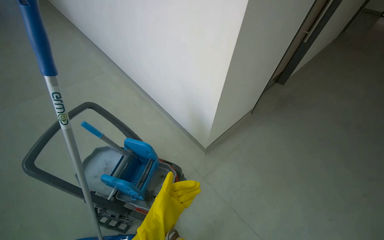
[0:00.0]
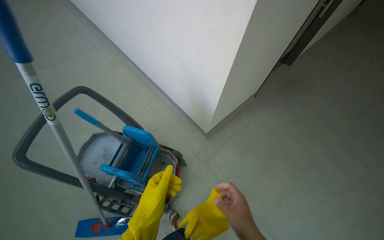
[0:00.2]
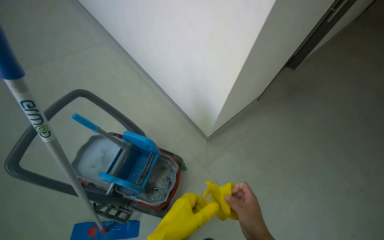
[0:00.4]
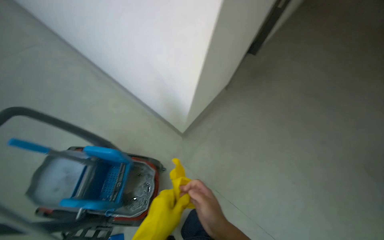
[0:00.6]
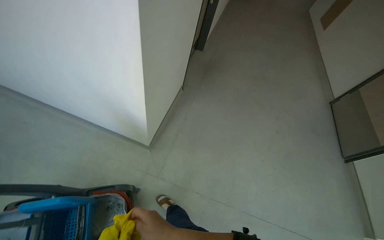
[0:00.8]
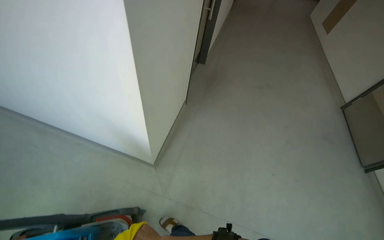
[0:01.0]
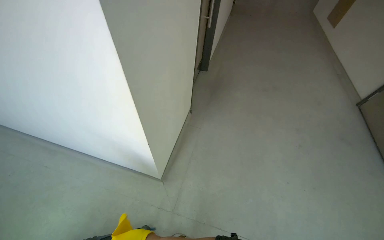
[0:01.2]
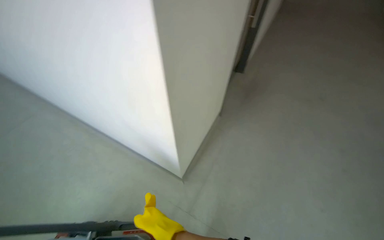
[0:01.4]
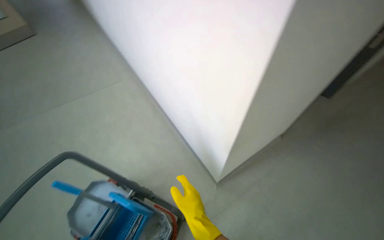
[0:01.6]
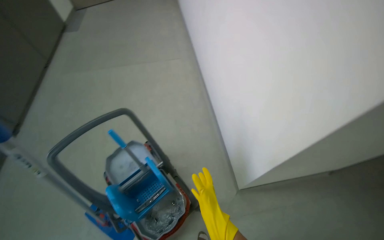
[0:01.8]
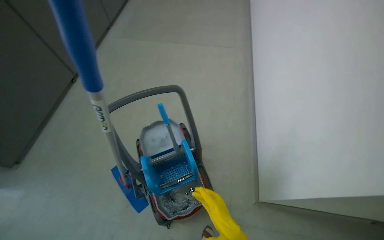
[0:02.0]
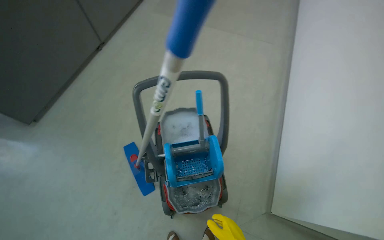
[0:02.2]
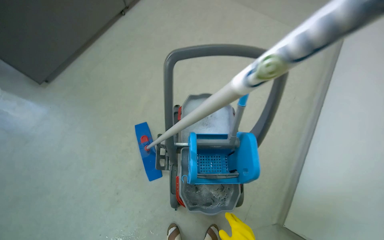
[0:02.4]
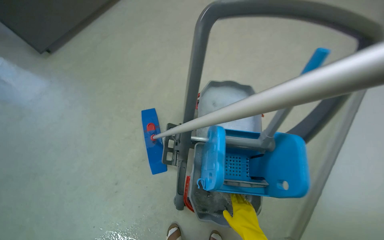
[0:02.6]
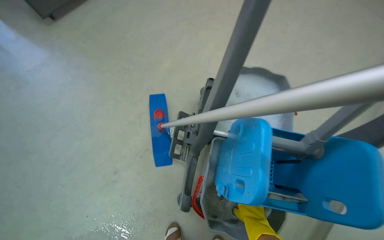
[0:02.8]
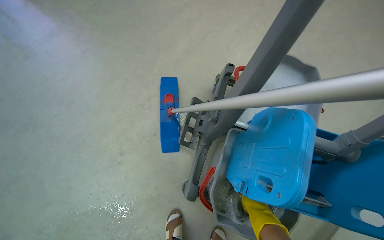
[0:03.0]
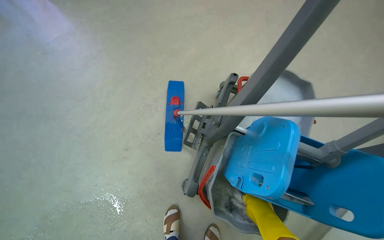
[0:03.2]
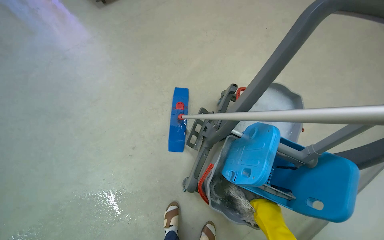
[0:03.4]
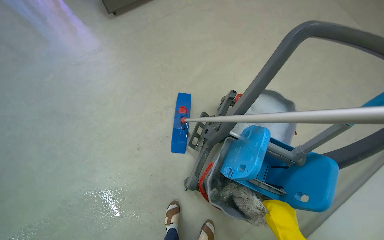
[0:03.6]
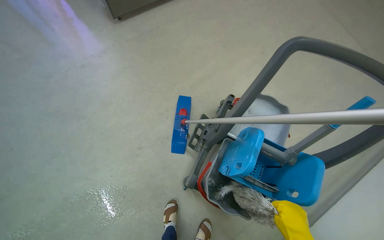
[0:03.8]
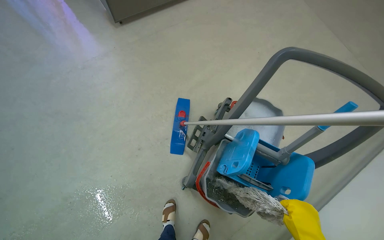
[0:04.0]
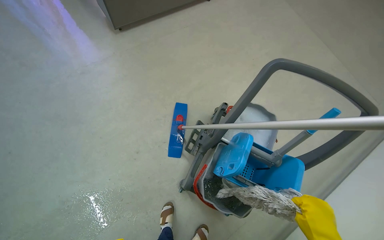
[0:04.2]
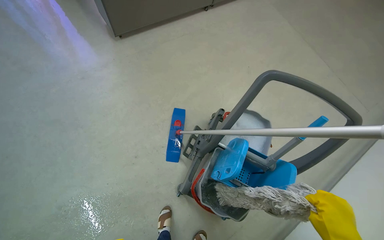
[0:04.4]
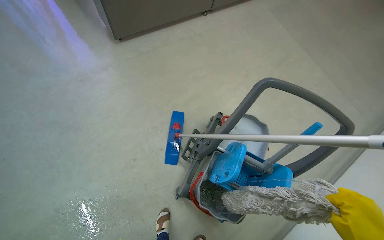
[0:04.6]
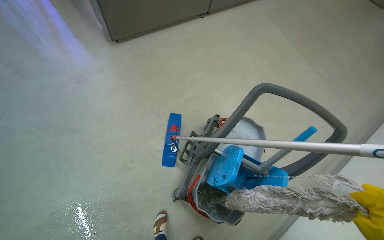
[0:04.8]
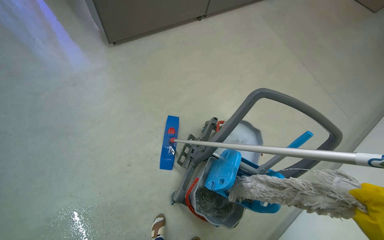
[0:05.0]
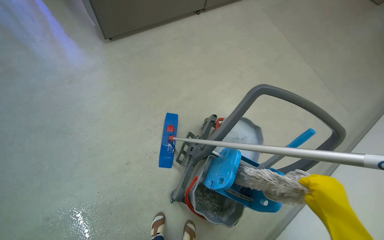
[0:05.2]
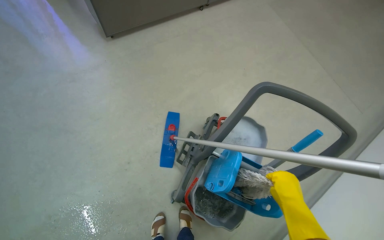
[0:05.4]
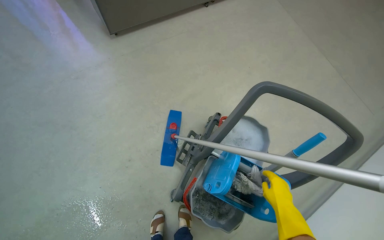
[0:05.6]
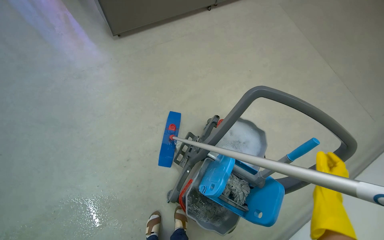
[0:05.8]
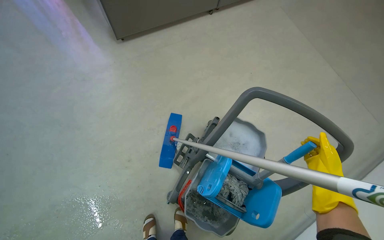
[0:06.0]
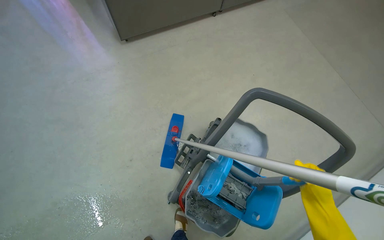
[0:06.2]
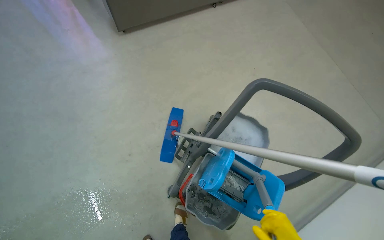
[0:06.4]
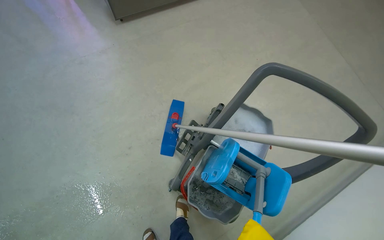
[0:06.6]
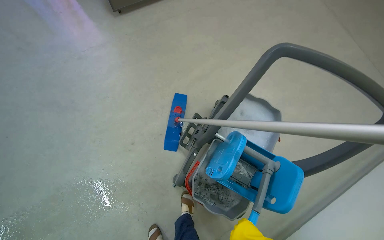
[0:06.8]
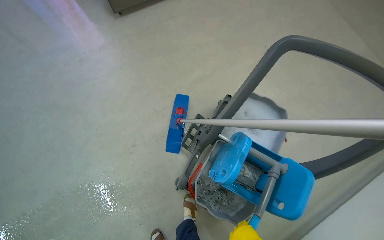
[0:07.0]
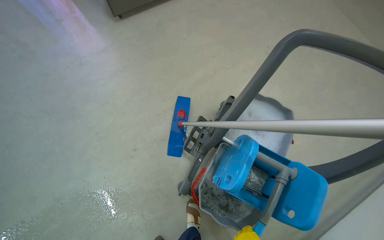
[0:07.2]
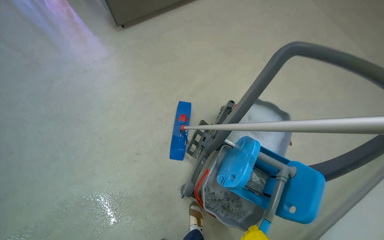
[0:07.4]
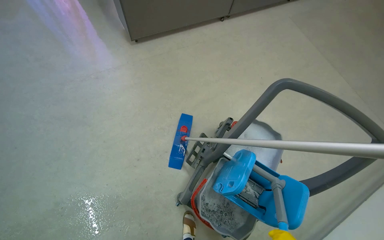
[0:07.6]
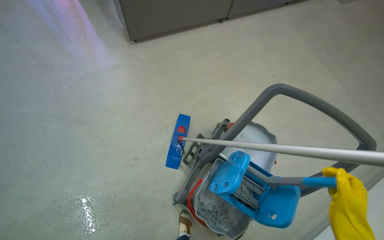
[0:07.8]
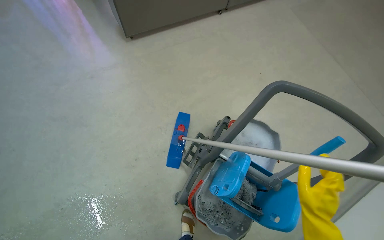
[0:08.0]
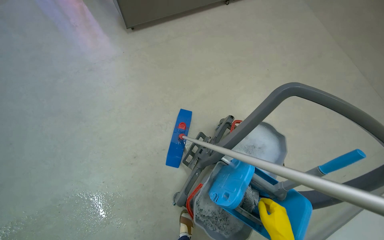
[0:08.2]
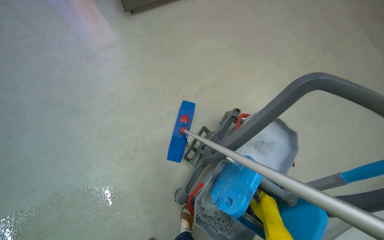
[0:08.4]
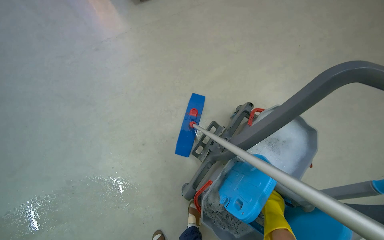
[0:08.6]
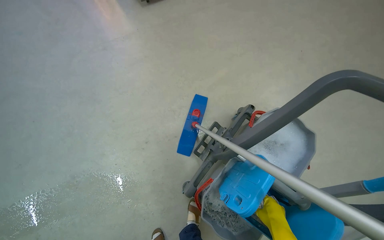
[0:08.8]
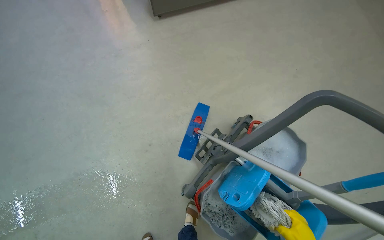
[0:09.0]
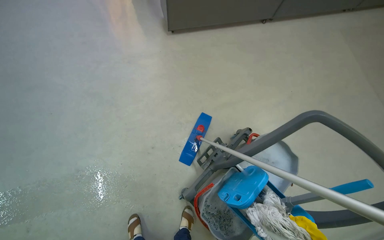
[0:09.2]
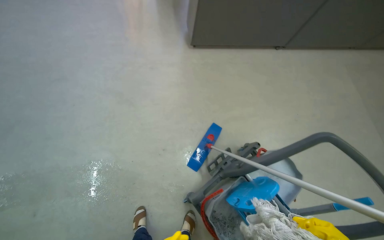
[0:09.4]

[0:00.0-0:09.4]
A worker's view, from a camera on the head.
Job: preparing cleaning supplies.
The whole recording: Preparing mop for cleaning. The worker changes the mop head, puts on gloves, and wrings the mop.
0:00.0 to 0:01.6: The camera is carried approximately 50 cm.
0:01.6 to 0:03.2: The camera travels some 80 cm. The head rotates some 85 degrees to the left. The wearer looks approximately 25 degrees further downward.

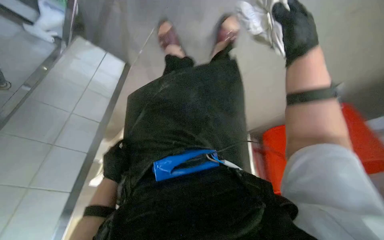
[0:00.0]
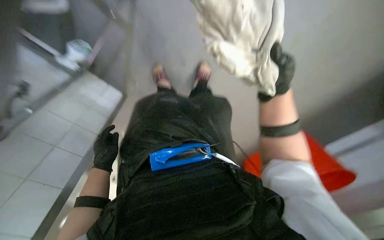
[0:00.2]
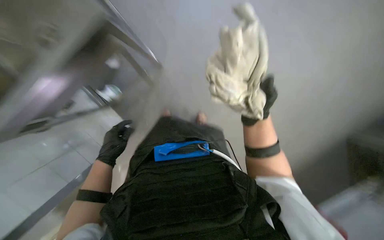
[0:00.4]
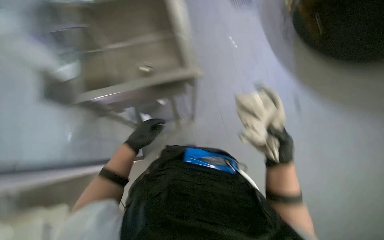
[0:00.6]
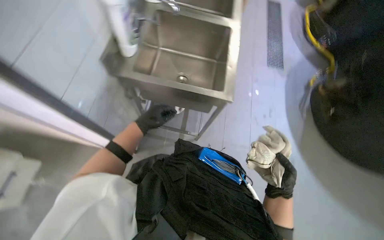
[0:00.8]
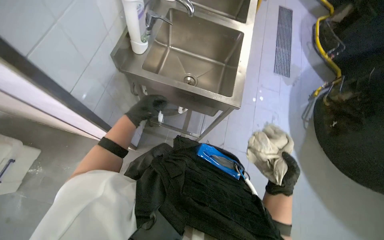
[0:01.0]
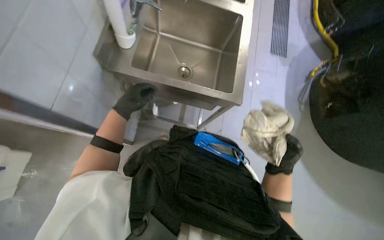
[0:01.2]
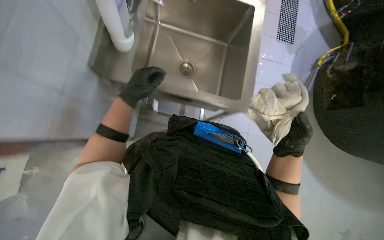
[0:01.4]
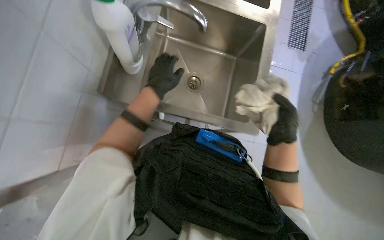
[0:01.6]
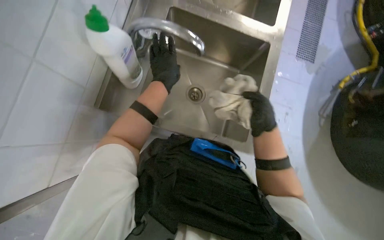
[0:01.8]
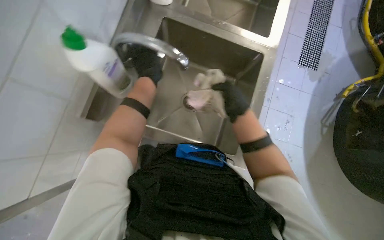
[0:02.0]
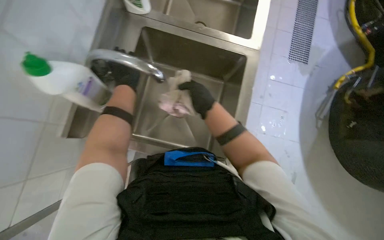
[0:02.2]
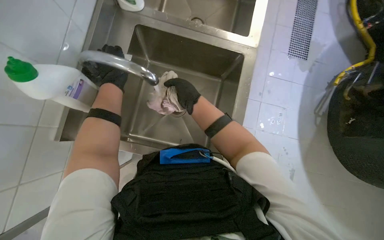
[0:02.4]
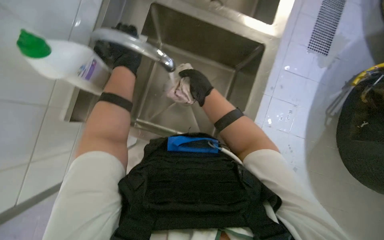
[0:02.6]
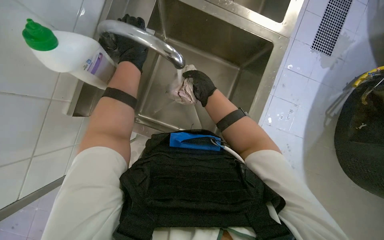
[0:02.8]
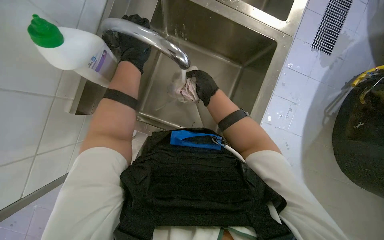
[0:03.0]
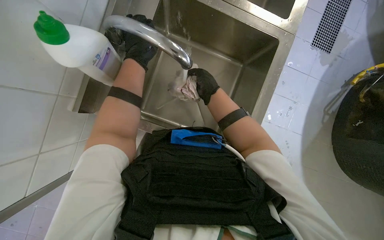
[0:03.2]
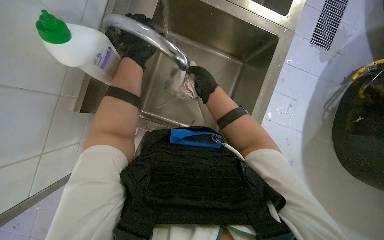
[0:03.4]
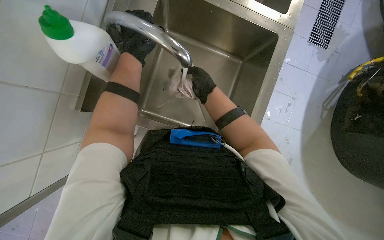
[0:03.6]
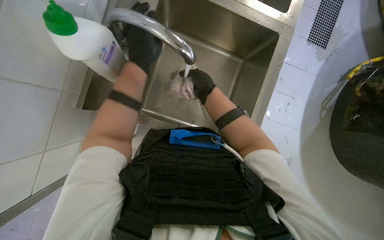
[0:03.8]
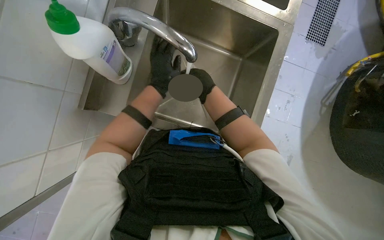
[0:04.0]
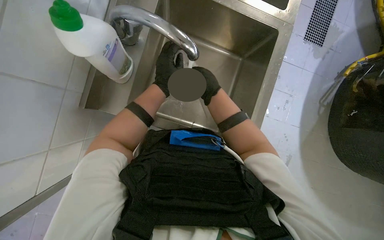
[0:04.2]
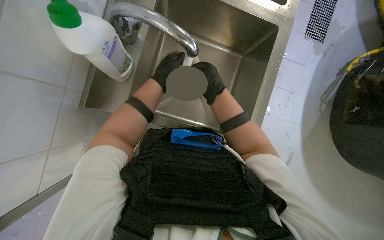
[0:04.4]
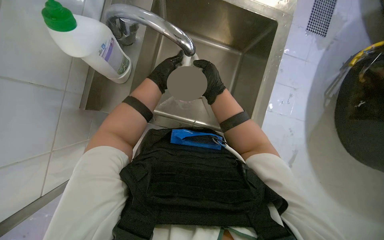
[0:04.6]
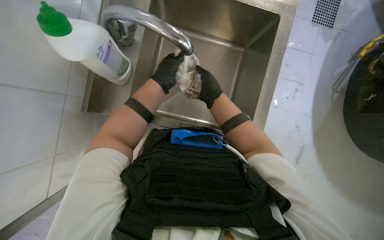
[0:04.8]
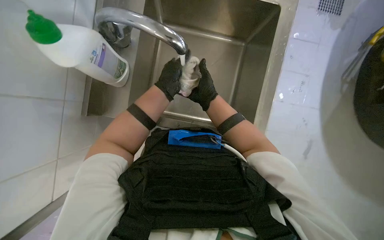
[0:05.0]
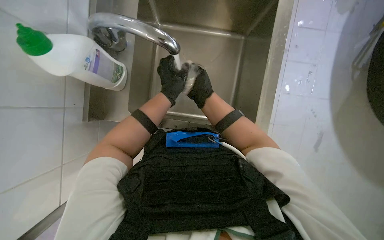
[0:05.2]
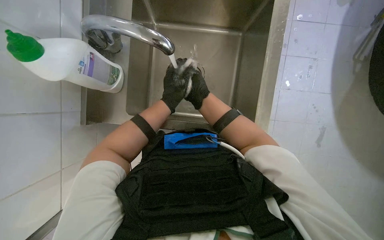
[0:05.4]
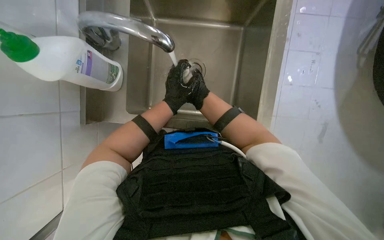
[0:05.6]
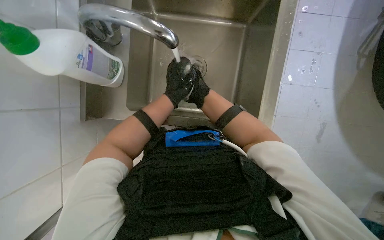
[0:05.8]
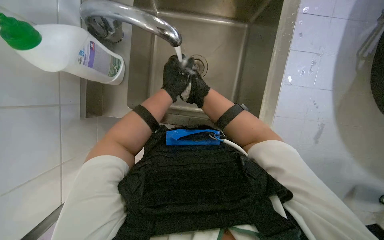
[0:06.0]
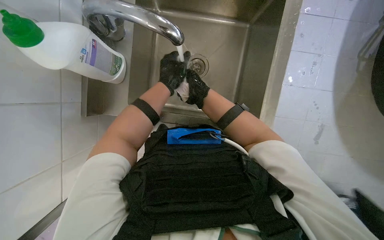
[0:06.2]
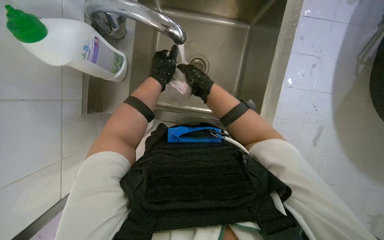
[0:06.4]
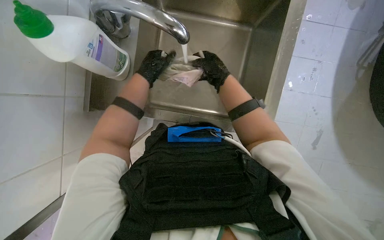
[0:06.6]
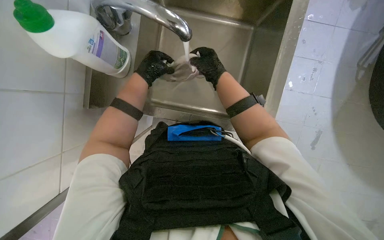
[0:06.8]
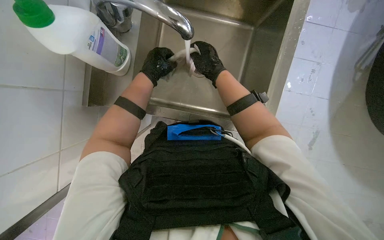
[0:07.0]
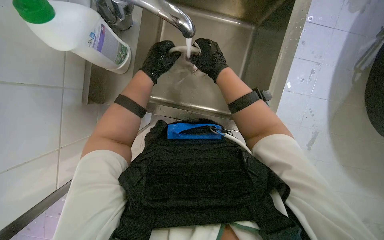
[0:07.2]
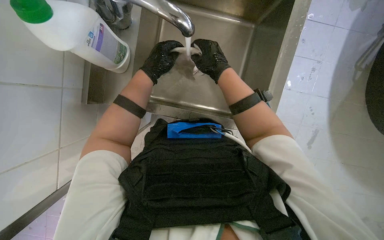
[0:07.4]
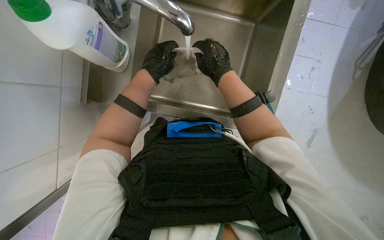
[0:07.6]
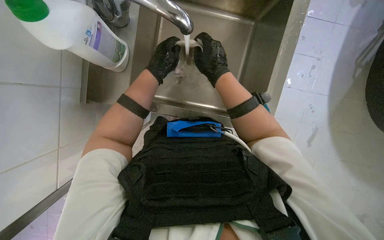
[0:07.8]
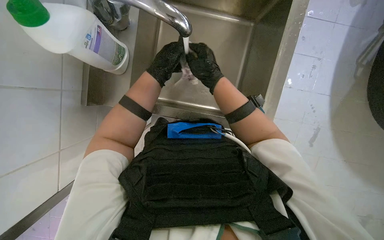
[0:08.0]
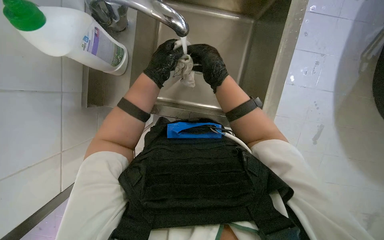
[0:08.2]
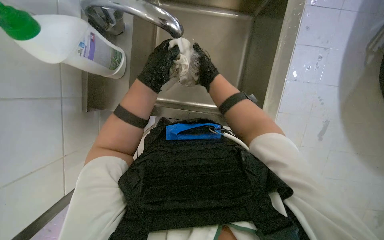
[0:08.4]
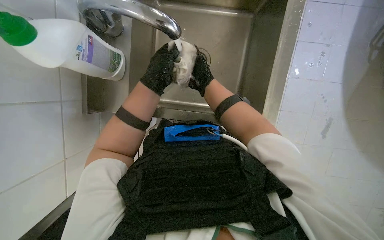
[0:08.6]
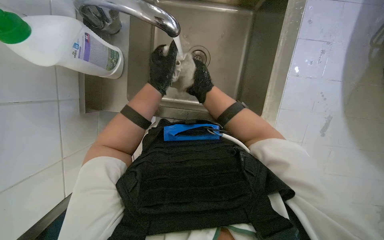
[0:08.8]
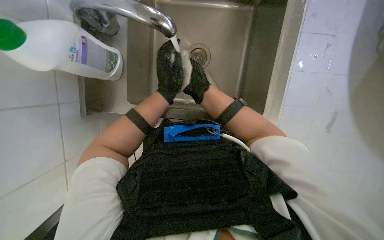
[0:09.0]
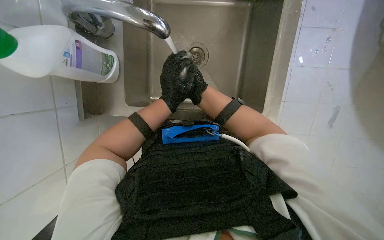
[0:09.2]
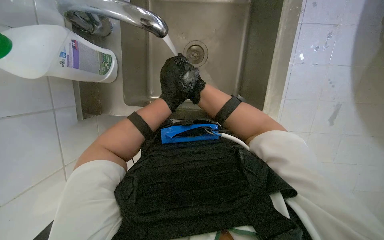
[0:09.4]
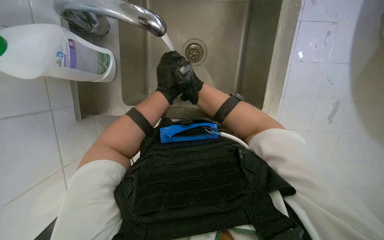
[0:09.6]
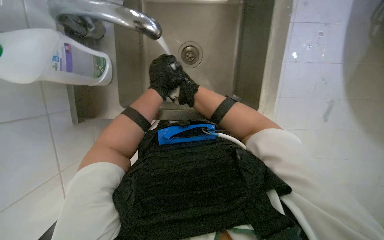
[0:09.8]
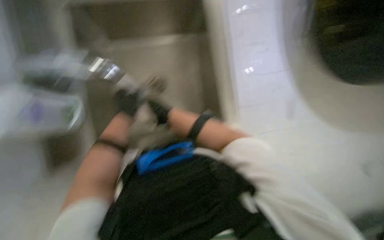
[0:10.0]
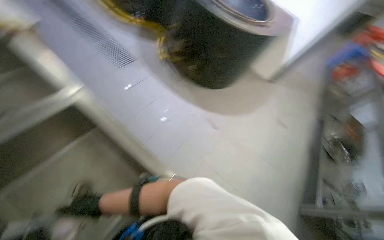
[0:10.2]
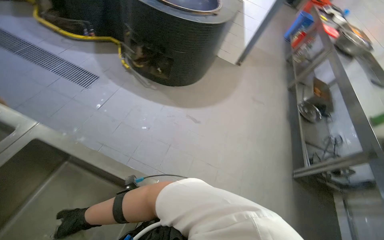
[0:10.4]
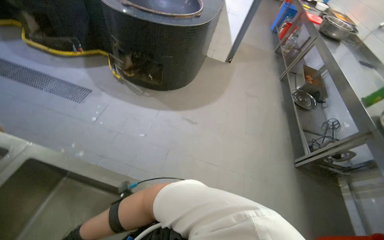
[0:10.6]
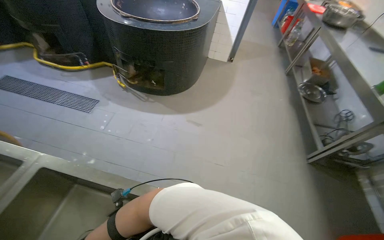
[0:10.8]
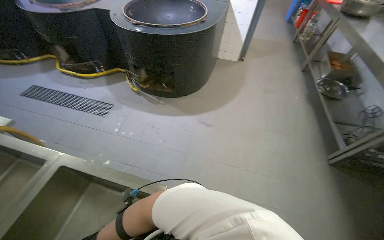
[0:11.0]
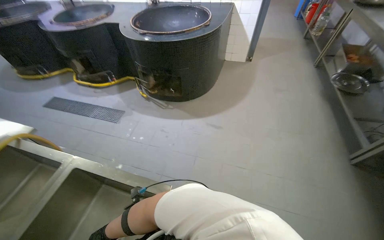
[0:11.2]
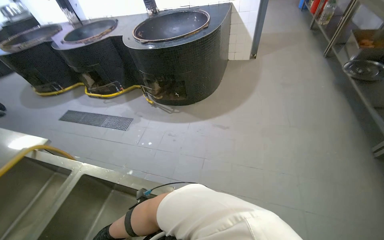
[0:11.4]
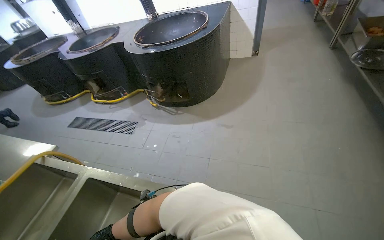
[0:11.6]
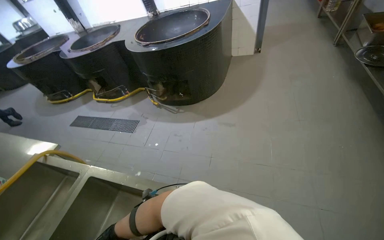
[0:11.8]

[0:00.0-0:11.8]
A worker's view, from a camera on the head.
Job: preparing cleaning supplies.
The whole recording: Washing cleaning cloth. The worker washes a cleaning cloth in the kitchen sink with soap and water.
0:00.0 to 0:01.4: The view tips upward by roughly 15 degrees.
0:01.4 to 0:03.0: The right hand travels up the picture and to the left by roughly 50 cm. The left hand shifts some 25 cm up the picture.
0:03.0 to 0:04.4: The left hand is displaced farther from the camera by about 15 cm.
0:06.0 to 0:07.4: The right hand heads nearer to the camera, covering about 10 cm.
0:07.4 to 0:08.8: The right hand travels farther from the camera by roughly 10 cm.
0:08.8 to 0:10.4: The wearer's head swings roughly 35 degrees to the right.
0:10.4 to 0:11.8: The view pans to the left by roughly 20 degrees.
